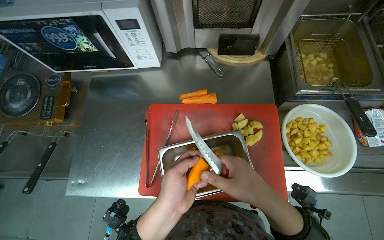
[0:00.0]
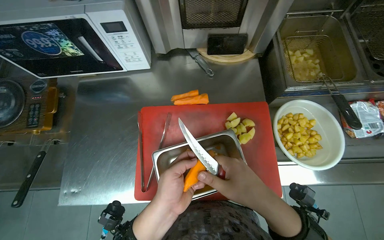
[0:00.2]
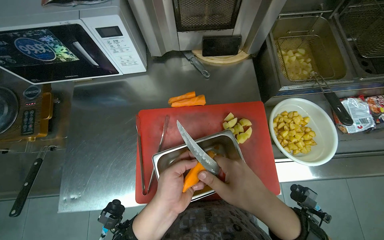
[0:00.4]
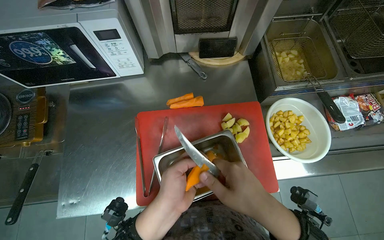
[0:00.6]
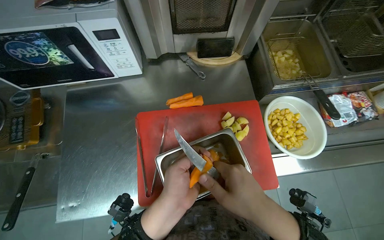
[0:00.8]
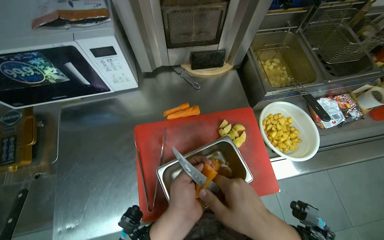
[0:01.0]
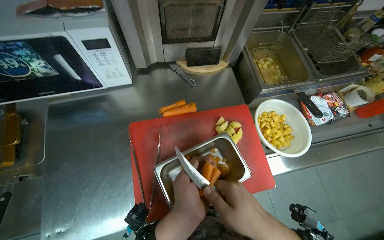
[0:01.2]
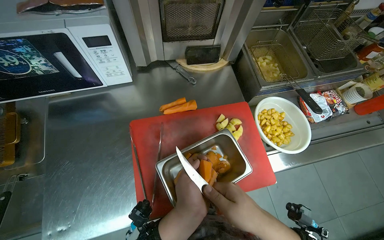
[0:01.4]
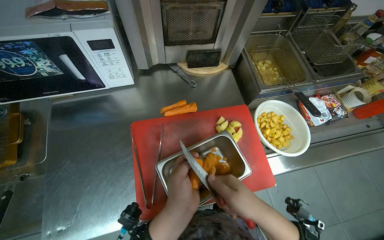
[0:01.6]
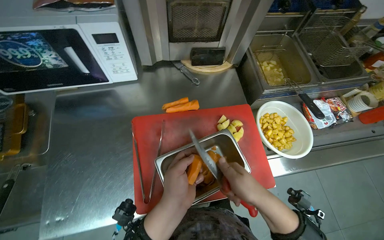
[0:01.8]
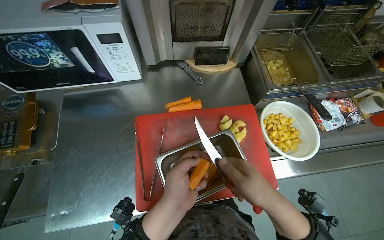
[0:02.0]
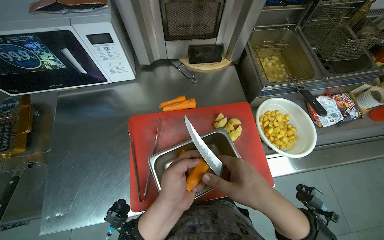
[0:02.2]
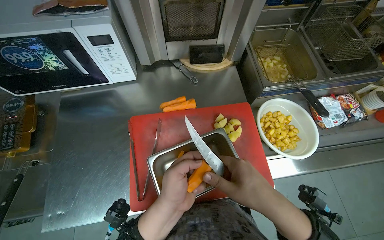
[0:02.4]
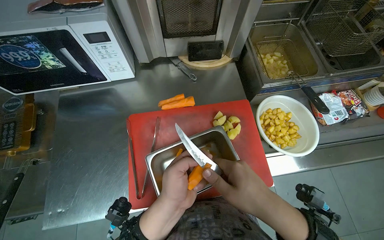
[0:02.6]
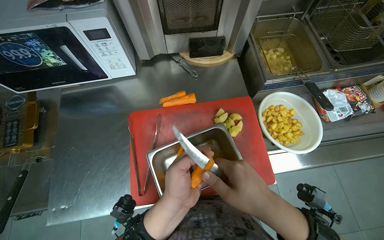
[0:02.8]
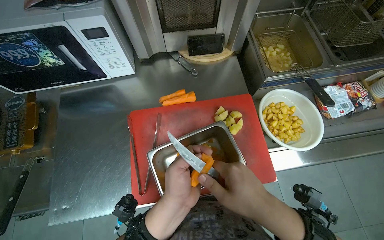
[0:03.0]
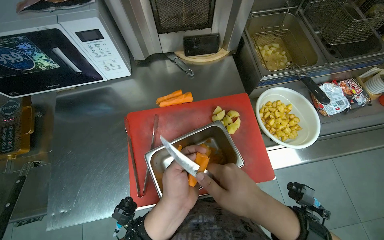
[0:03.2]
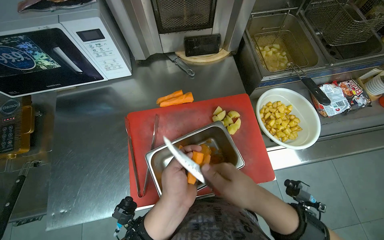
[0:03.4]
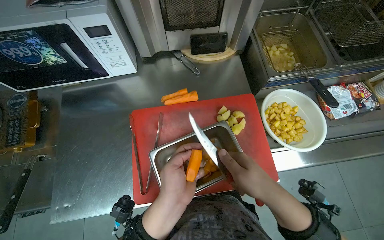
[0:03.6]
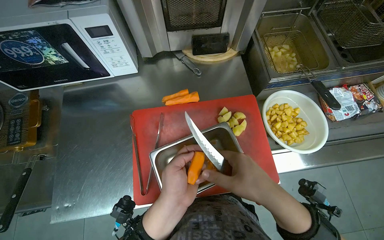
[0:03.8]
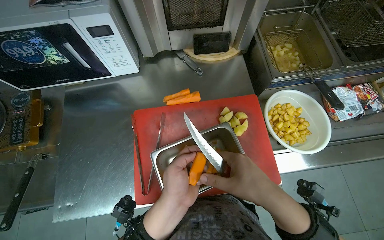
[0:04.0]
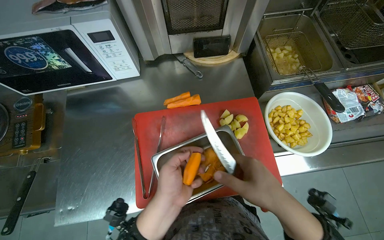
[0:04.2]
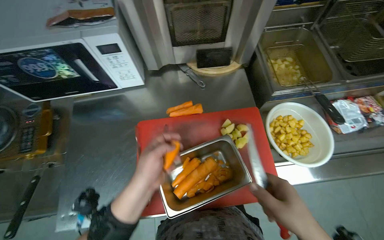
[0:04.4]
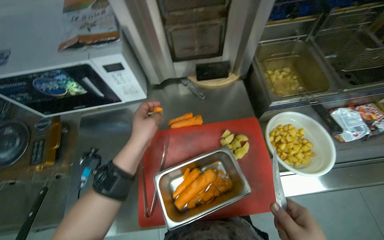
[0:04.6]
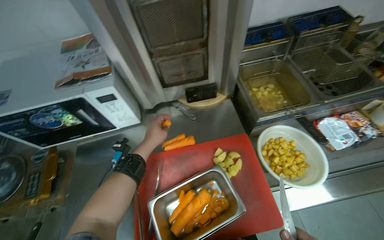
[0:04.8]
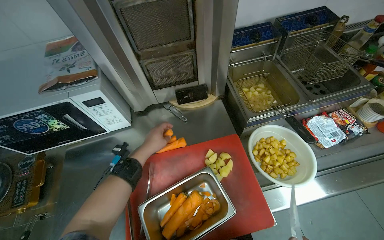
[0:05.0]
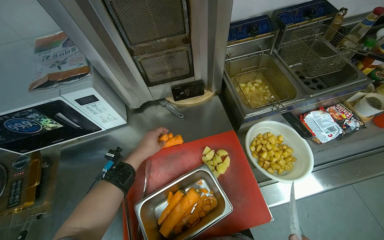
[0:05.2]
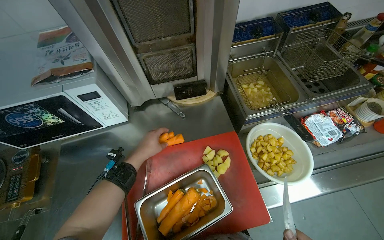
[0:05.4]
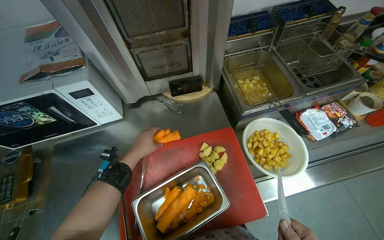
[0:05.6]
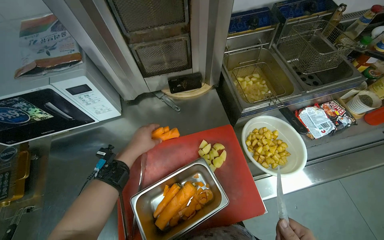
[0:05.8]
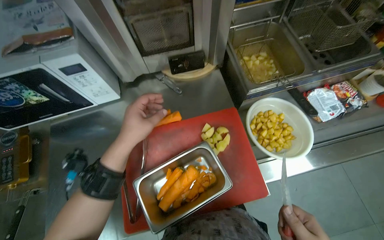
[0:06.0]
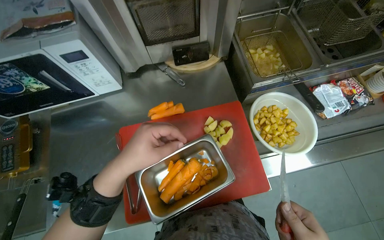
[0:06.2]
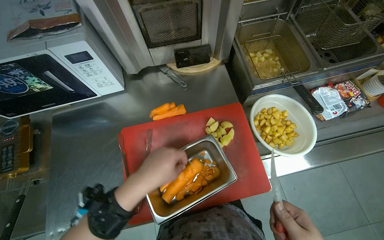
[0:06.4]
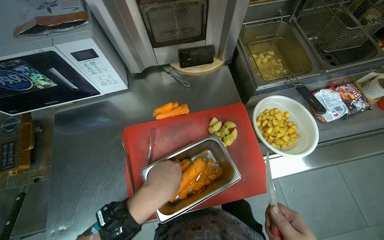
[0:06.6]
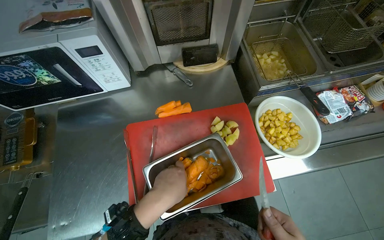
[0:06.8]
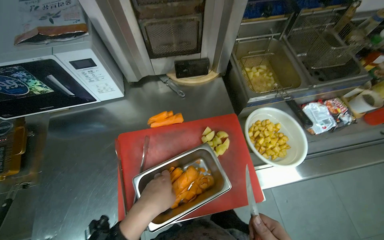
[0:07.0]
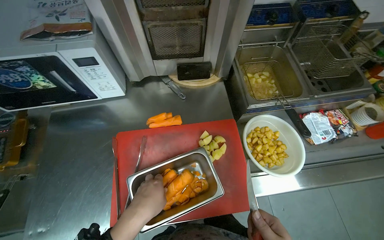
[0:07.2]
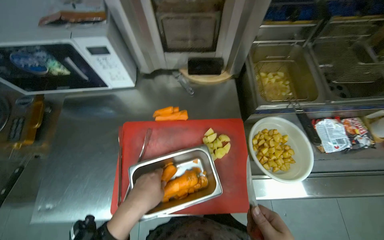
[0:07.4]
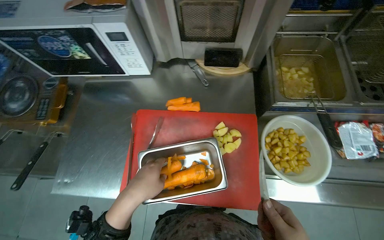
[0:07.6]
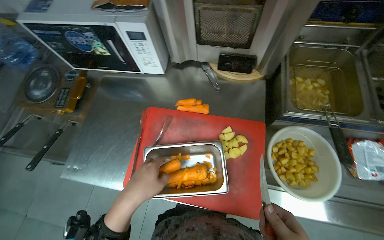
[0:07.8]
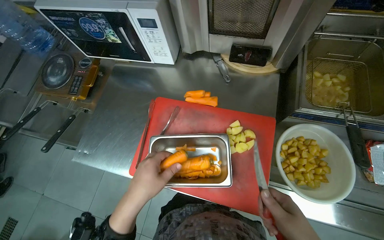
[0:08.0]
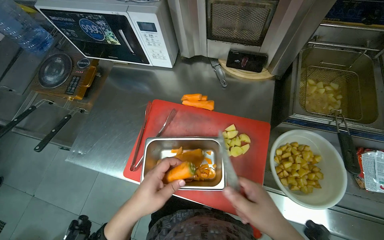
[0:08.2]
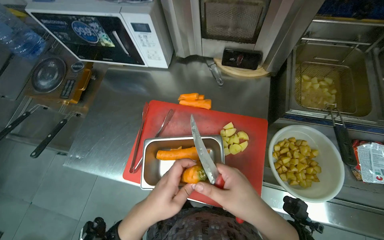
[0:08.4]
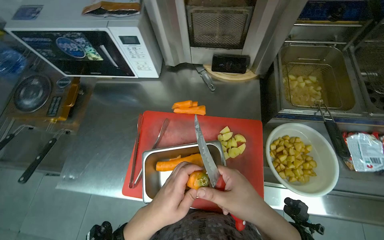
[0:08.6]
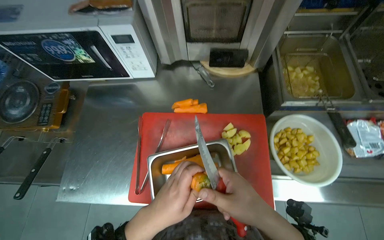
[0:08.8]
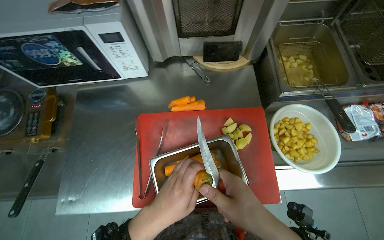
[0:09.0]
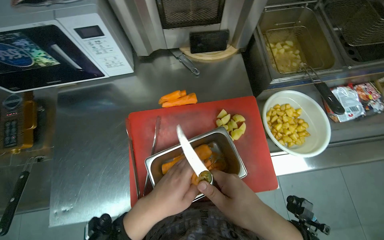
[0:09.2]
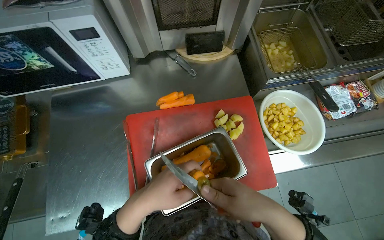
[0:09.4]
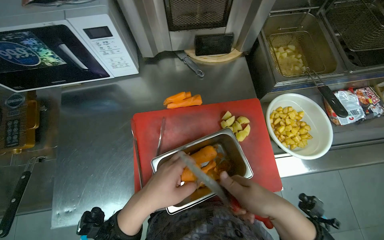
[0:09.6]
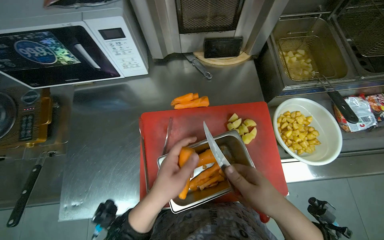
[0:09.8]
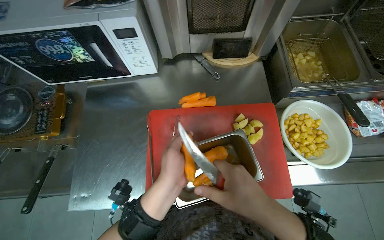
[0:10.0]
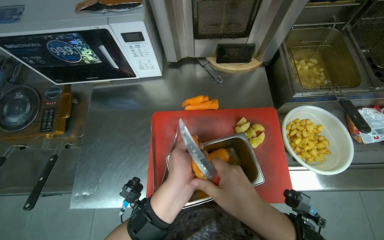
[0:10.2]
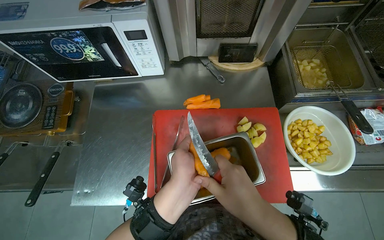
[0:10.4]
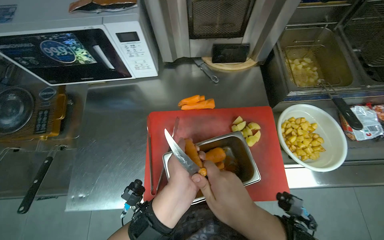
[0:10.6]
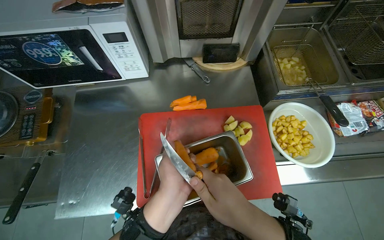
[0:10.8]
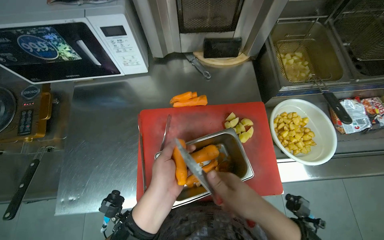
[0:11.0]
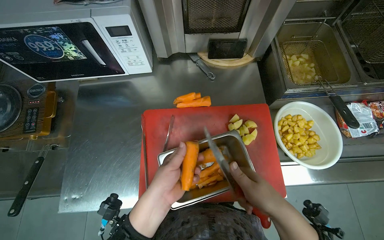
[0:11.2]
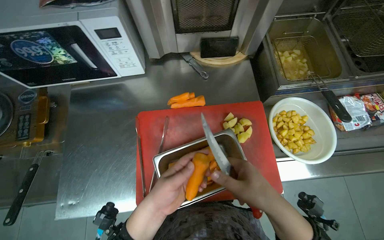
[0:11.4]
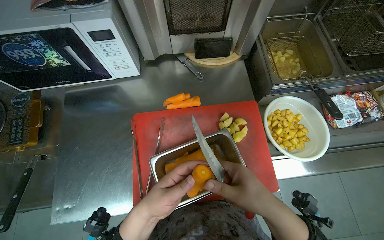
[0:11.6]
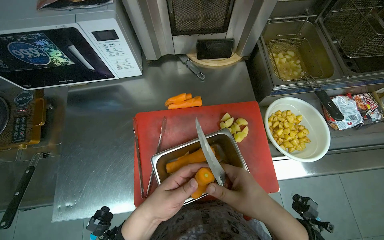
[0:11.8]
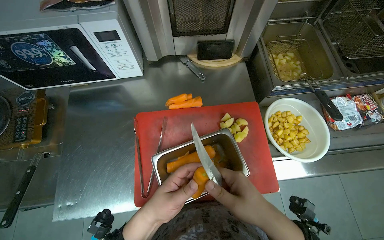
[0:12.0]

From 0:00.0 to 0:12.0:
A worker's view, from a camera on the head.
Job: preparing food.
The whole recording: Peeling carrots. The worker peels carrots using a knife over a metal container.
From 0:00.0 to 0:01.6: The head rotates approximately 15 degrees to the right.
From 0:01.6 to 0:03.0: The hands make small movements and keep their place.
From 0:03.0 to 0:04.4: The right hand shifts some 10 cm to the right.
From 0:04.4 to 0:06.0: The left hand travels up the picture by approximately 15 cm, and goes farther from the camera and returns, approximately 20 cm each way.
From 0:06.0 to 0:07.6: The left hand shifts some 20 cm down the picture and nearer to the camera.
From 0:09.0 to 0:10.4: The hands are busy where they are.

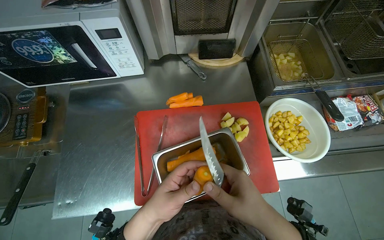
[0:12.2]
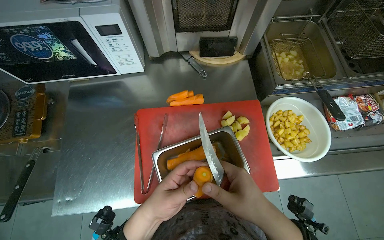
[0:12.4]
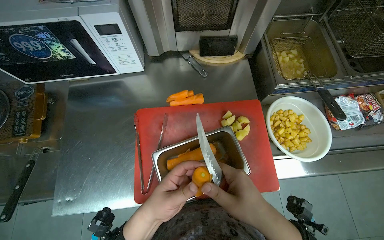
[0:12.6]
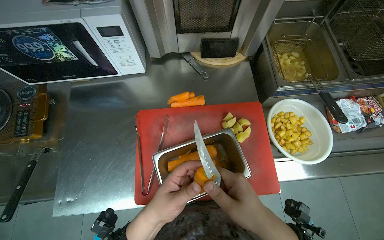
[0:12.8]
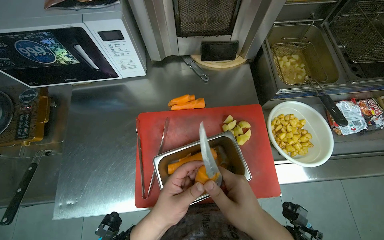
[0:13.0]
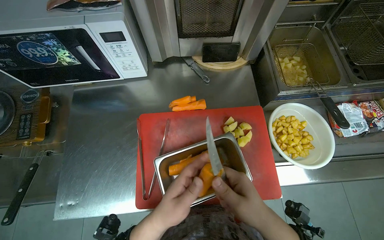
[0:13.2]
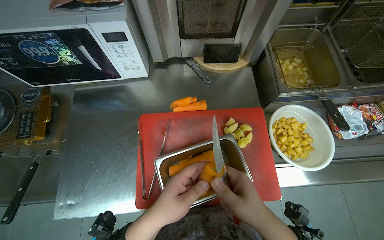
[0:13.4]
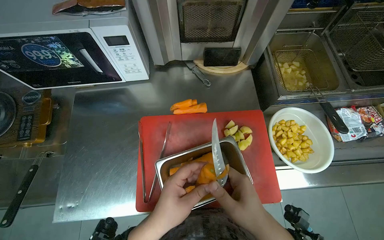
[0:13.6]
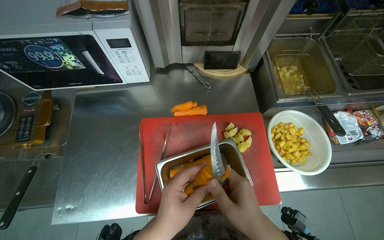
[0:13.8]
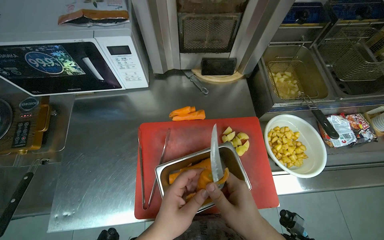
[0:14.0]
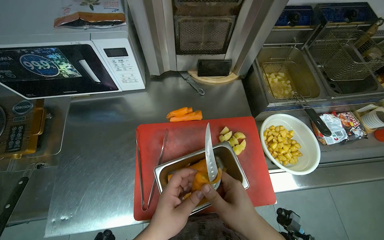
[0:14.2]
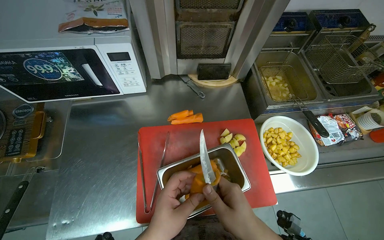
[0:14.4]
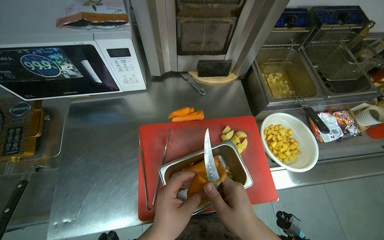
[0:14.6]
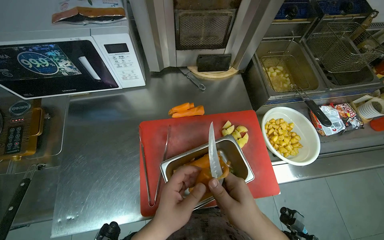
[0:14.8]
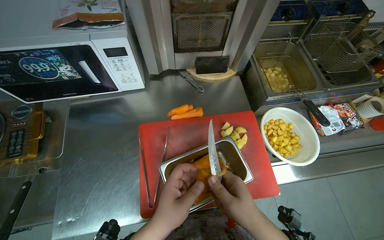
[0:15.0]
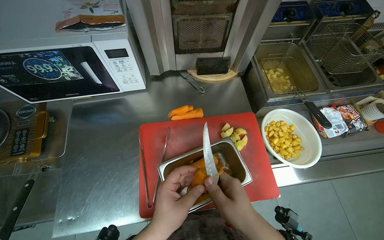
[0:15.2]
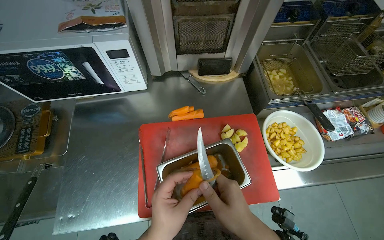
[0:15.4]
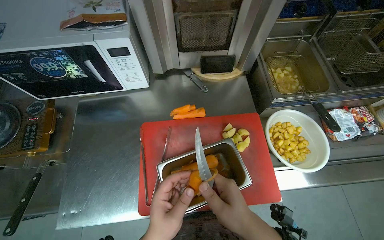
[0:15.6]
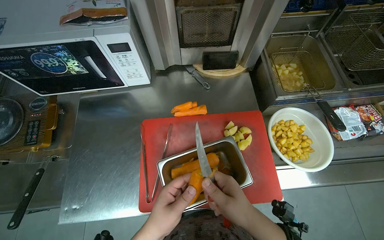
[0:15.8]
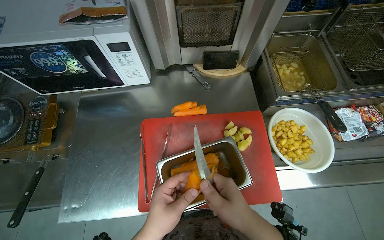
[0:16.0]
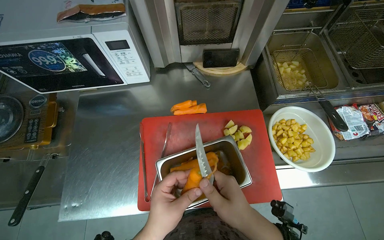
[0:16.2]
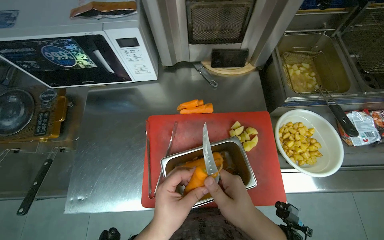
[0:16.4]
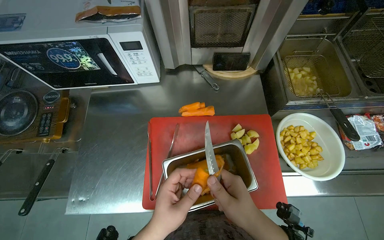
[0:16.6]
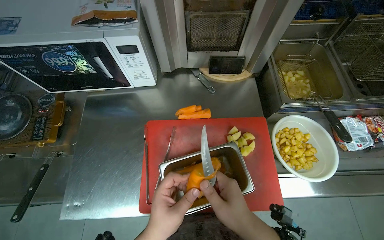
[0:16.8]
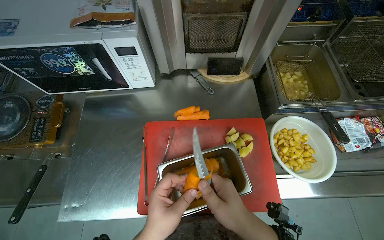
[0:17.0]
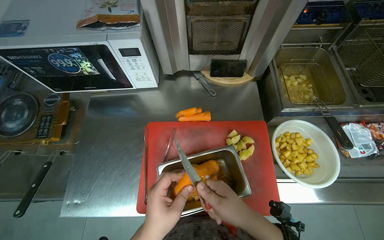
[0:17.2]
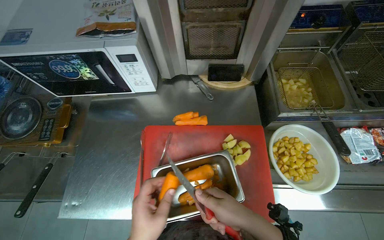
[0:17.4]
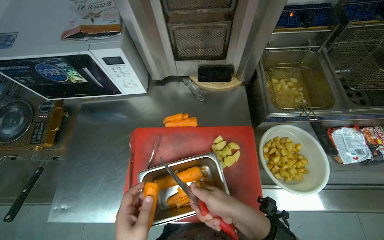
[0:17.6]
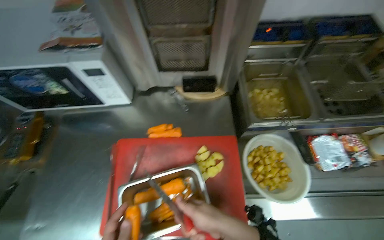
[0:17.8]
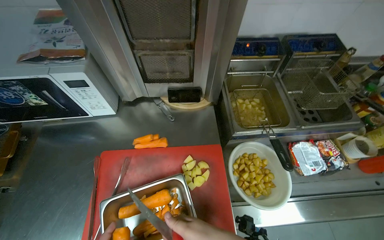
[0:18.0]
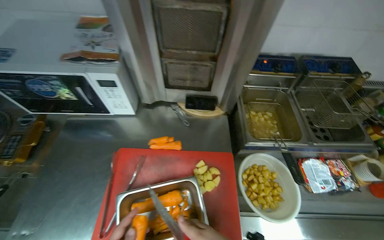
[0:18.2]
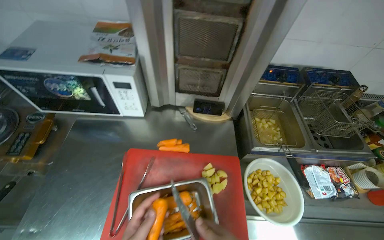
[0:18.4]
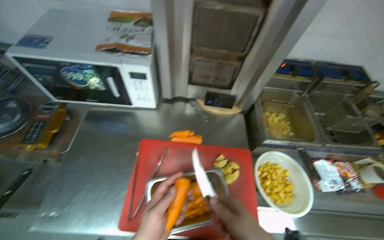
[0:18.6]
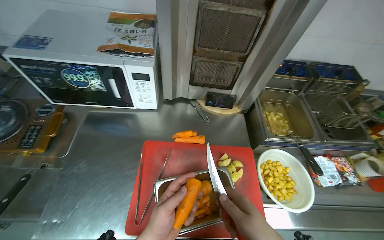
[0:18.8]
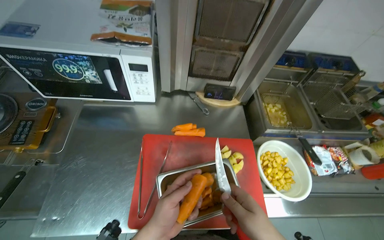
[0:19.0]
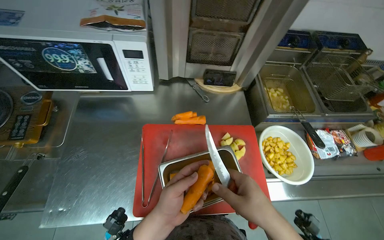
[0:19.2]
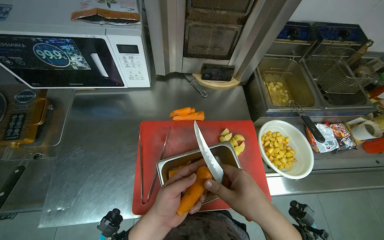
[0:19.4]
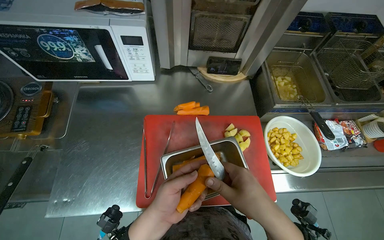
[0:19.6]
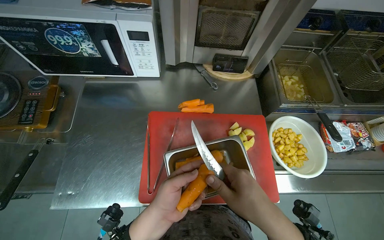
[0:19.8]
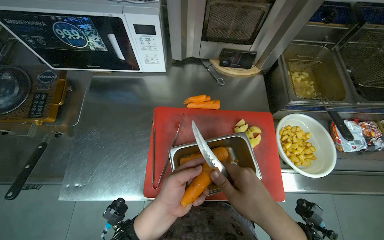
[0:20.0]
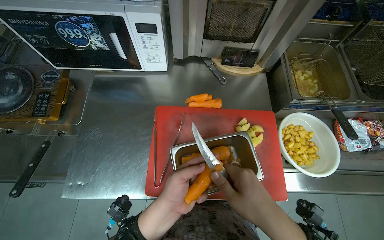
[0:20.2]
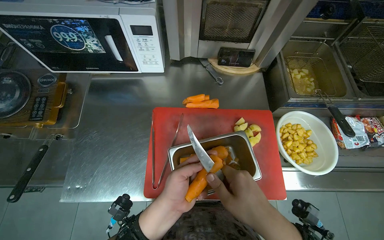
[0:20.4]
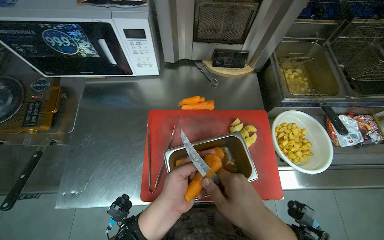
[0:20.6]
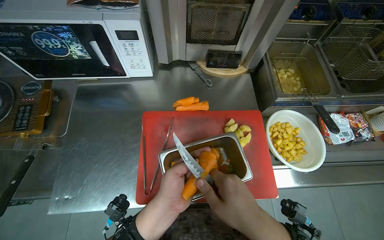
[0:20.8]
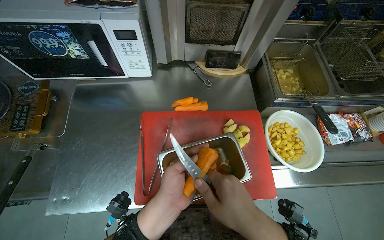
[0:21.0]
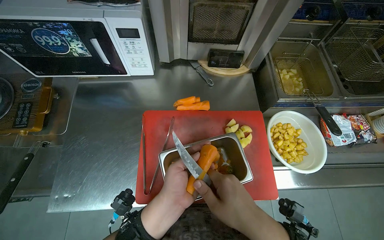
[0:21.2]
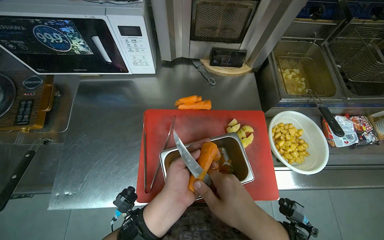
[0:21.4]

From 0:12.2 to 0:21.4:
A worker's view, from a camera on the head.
Job: preparing food.
The whole recording: Peeling carrots. The worker peels carrots using a knife over a metal container.
From 0:12.2 to 0:13.8: The hands are busy where they are.
From 0:16.8 to 0:18.4: The wearer looks about 10 degrees further upward.
From 0:19.8 to 0:21.4: The hands work in one place, with small movements.
